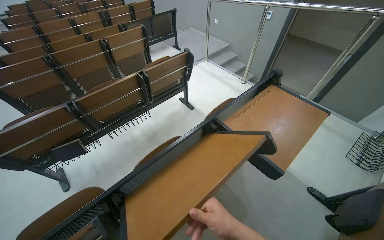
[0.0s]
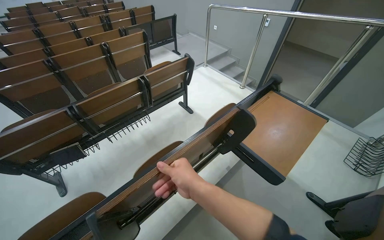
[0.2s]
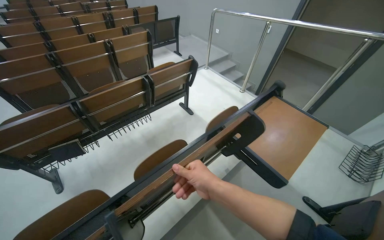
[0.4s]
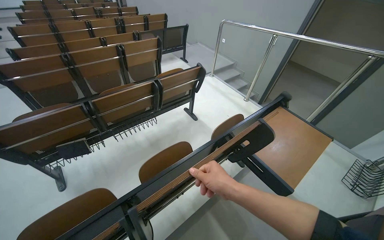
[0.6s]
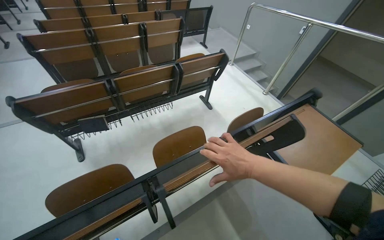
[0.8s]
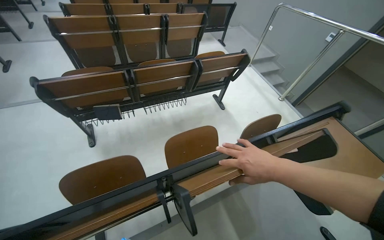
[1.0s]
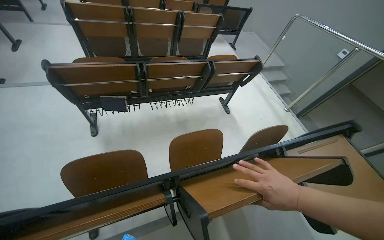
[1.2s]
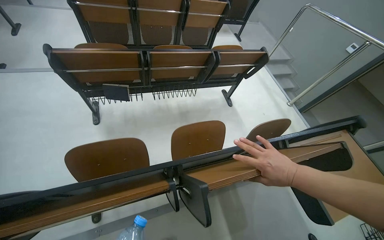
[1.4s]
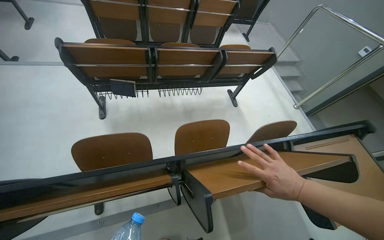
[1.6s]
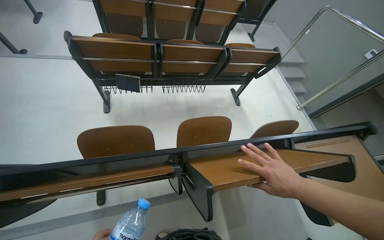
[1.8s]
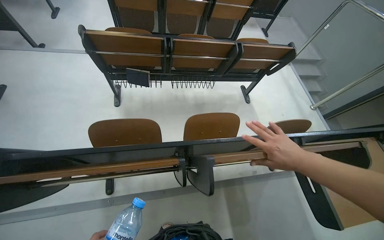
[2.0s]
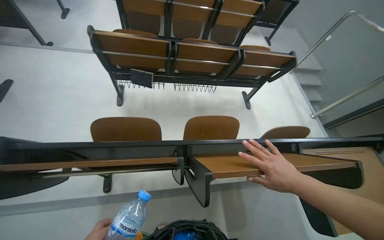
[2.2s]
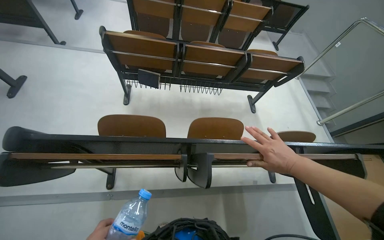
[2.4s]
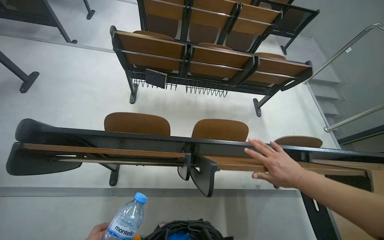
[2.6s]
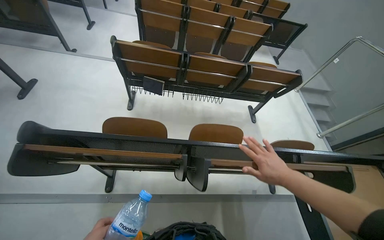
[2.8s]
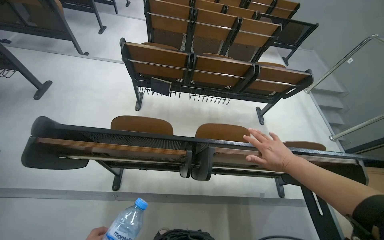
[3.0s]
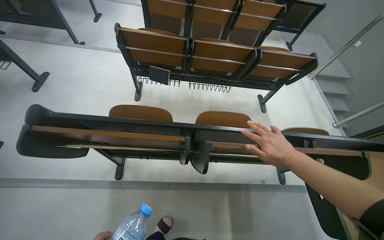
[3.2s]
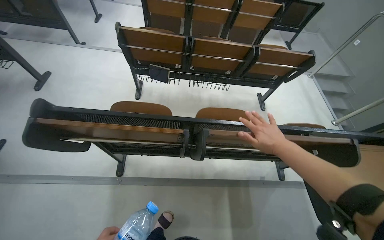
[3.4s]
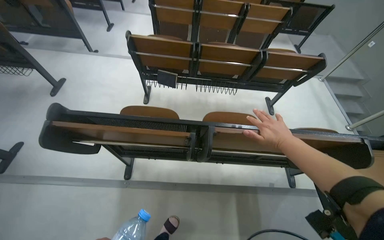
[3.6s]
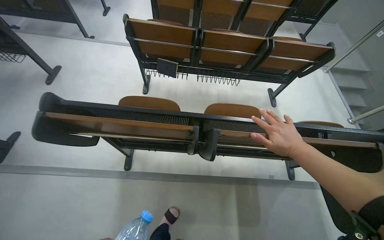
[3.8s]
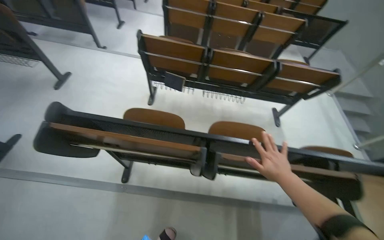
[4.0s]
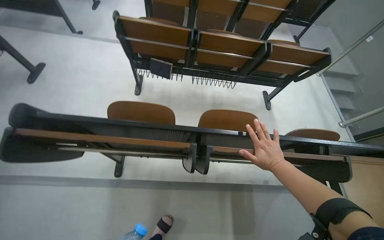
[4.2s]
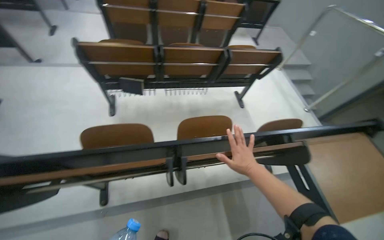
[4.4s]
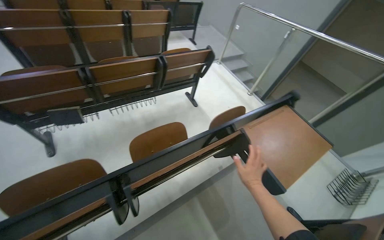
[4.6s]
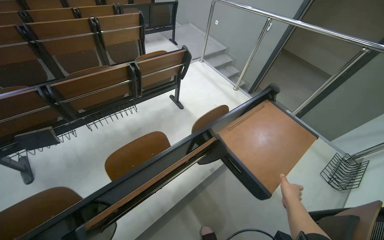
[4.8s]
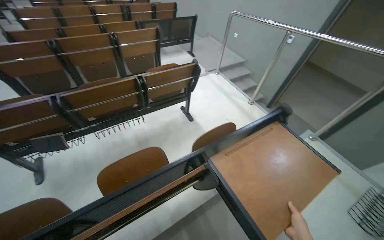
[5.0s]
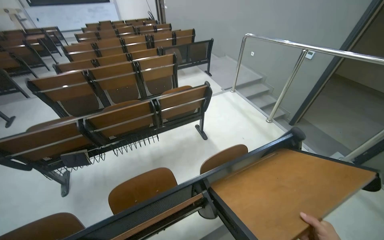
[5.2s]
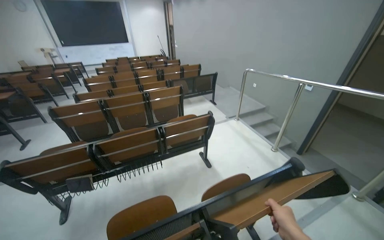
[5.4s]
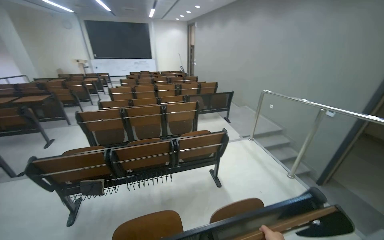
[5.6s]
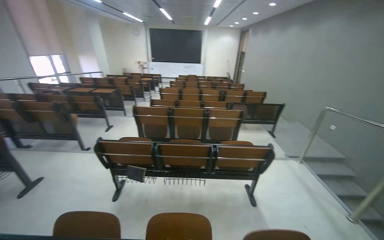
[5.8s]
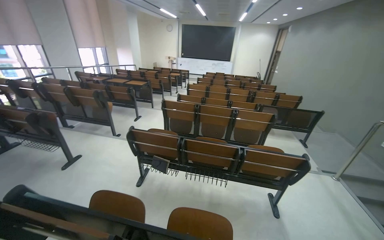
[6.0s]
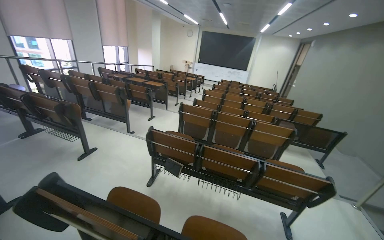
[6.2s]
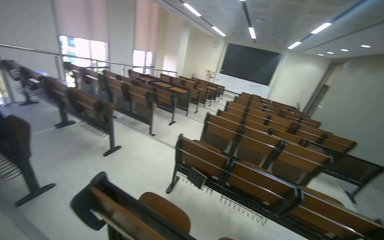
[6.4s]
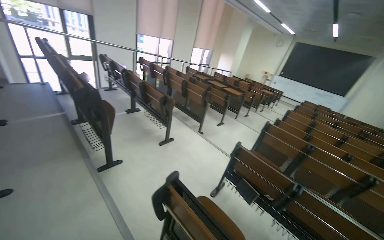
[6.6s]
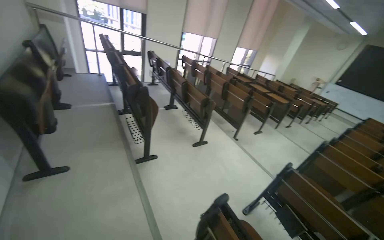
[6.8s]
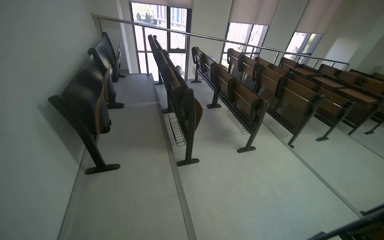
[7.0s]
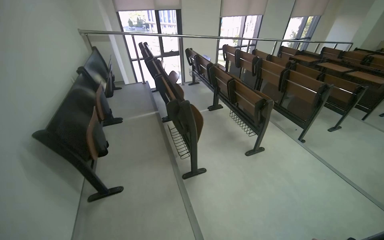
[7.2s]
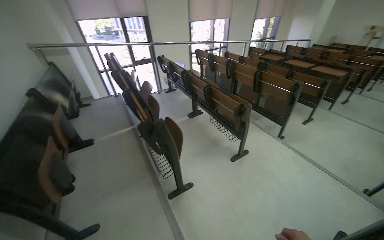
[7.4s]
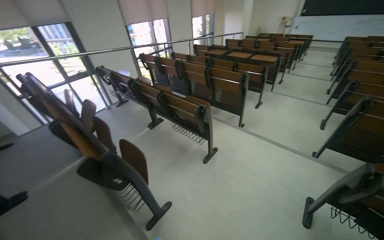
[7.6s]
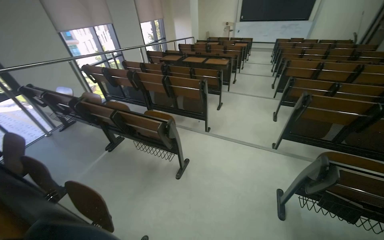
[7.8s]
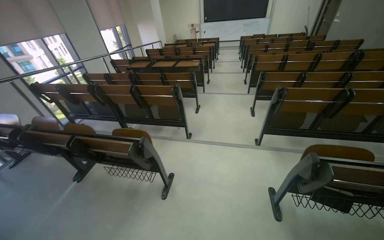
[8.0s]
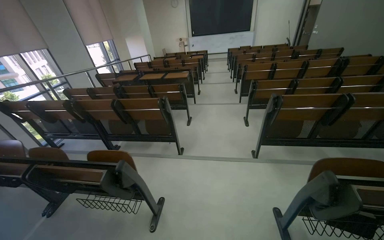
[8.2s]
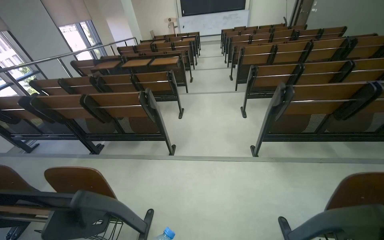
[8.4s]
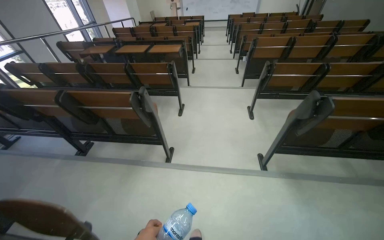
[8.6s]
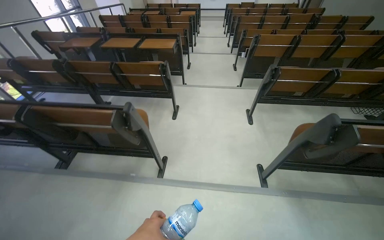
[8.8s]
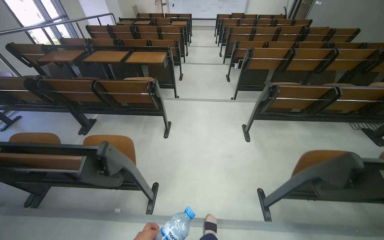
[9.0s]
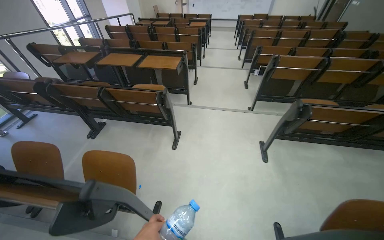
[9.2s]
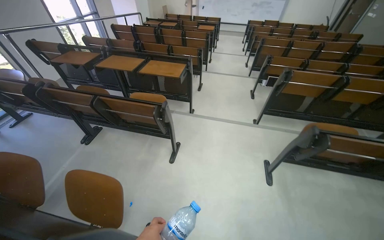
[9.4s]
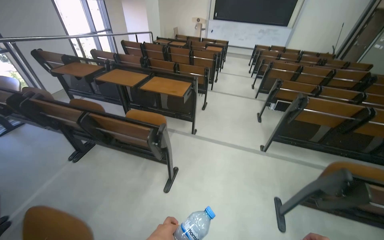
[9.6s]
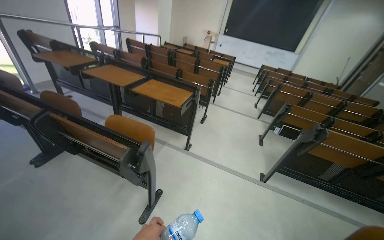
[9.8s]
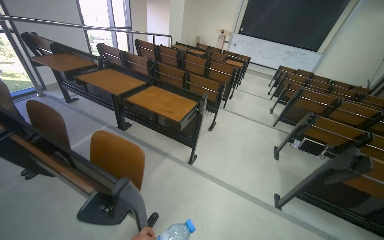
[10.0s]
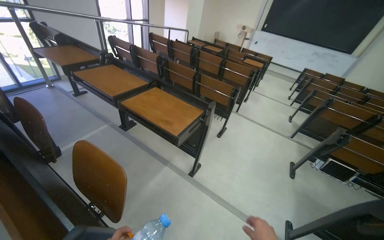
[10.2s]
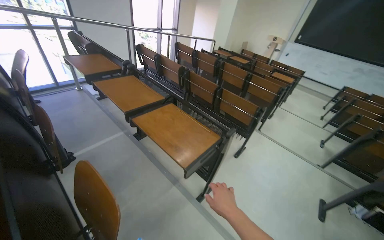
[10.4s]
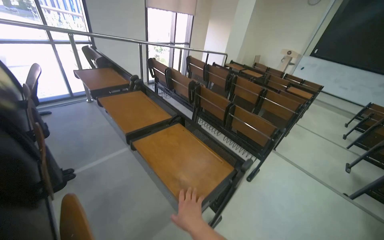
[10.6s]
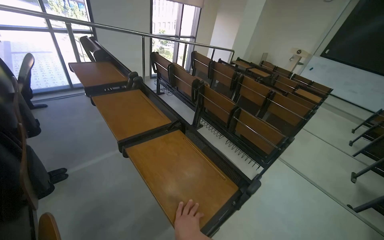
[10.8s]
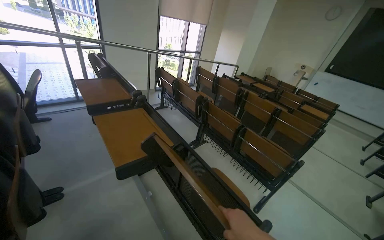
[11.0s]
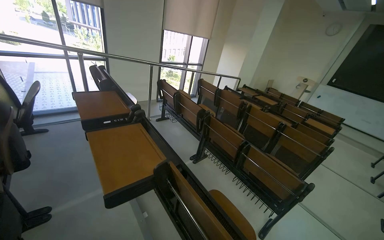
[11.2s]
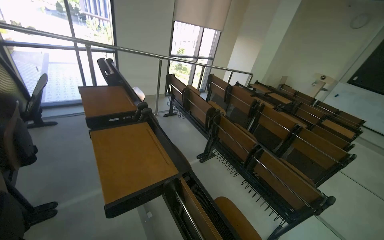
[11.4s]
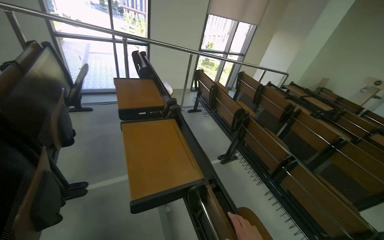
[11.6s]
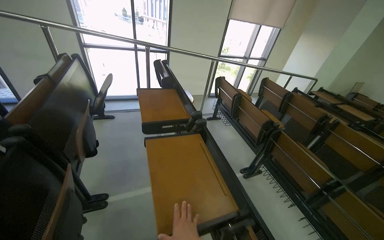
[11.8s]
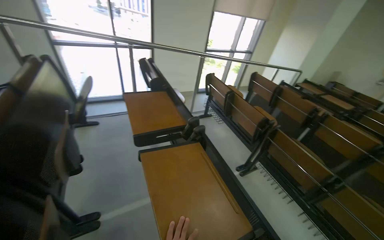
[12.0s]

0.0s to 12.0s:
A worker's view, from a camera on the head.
Job: organizing items.
The whole recording: Folding down lecture hall desks. The worker continues walking through the lecture hall, folding down the desks.
0.0s to 1.6s: The scene turns some 30 degrees clockwise in the picture. The right hand shifts approximately 15 cm up the picture.
4.4s to 6.0s: The view swings about 30 degrees to the left. The camera pitches upward, by roughly 25 degrees.
6.0s to 7.6s: The camera travels approximately 1 m. The view pans to the left by some 35 degrees.
7.6s to 9.0s: The head travels some 1.5 m. The wearer's head swings approximately 40 degrees to the right.
9.0s to 10.4s: The wearer moves some 1.5 m. The wearer's head swings about 40 degrees to the left.
10.4s to 12.0s: The camera travels about 80 cm. The wearer's head swings roughly 20 degrees to the left.

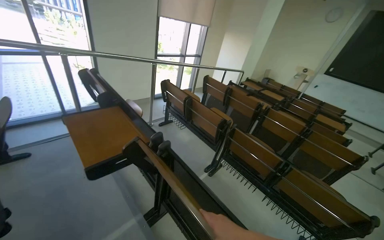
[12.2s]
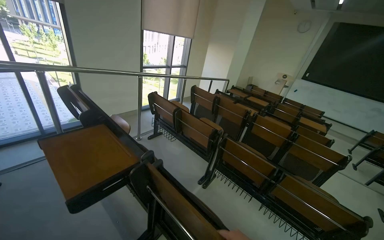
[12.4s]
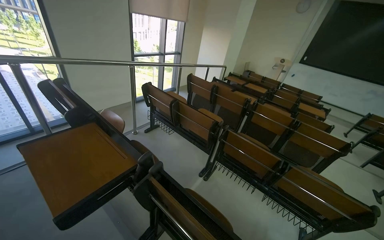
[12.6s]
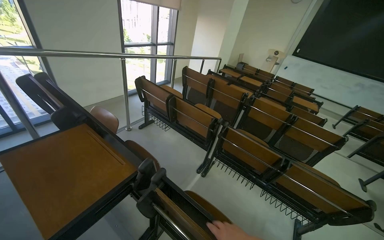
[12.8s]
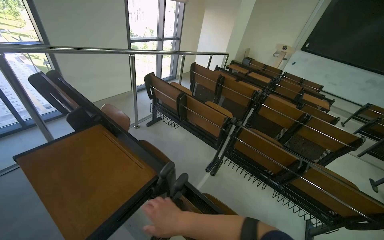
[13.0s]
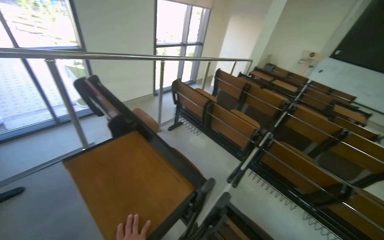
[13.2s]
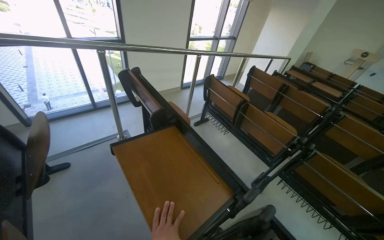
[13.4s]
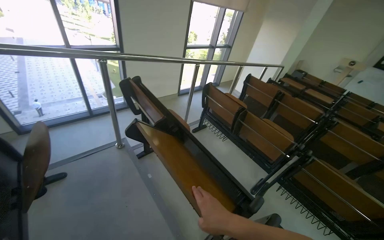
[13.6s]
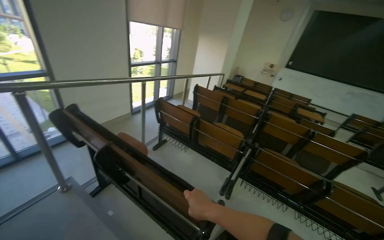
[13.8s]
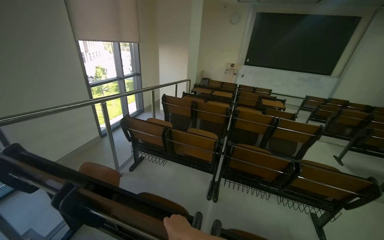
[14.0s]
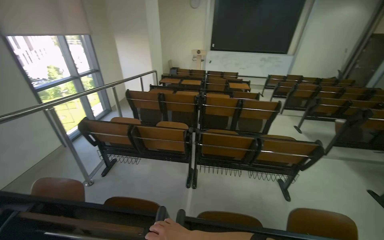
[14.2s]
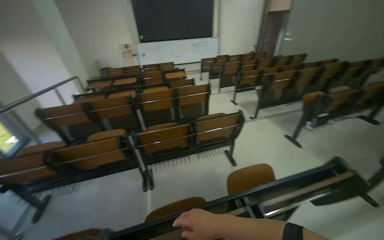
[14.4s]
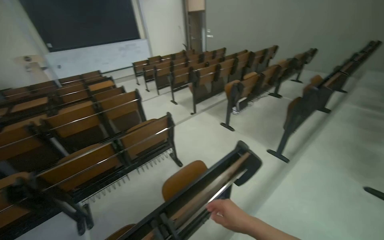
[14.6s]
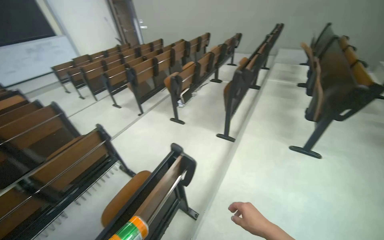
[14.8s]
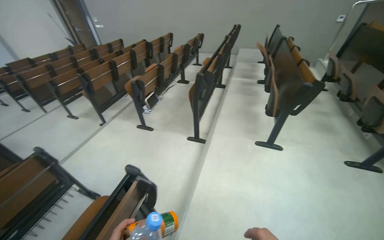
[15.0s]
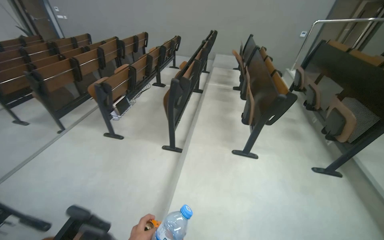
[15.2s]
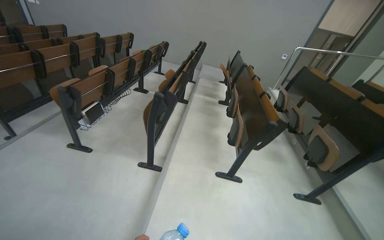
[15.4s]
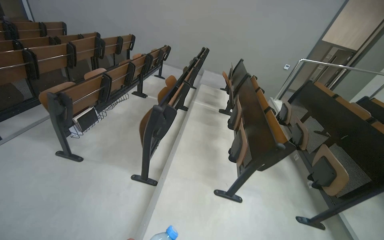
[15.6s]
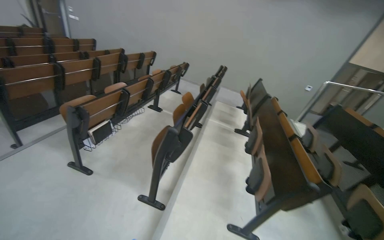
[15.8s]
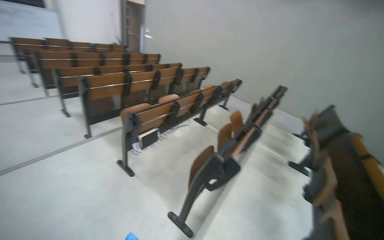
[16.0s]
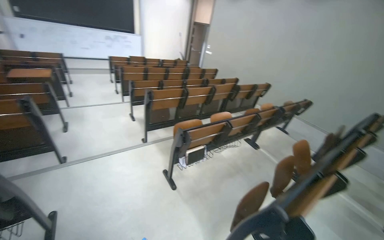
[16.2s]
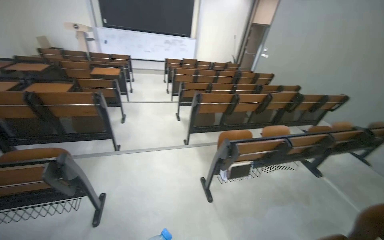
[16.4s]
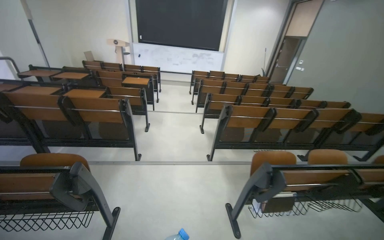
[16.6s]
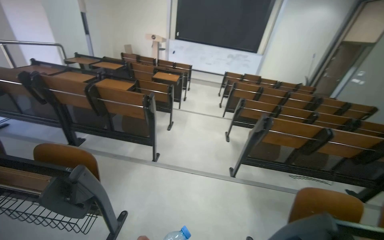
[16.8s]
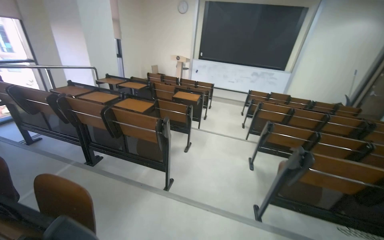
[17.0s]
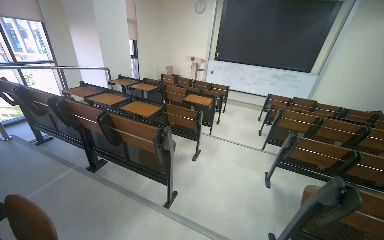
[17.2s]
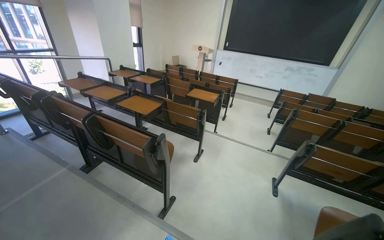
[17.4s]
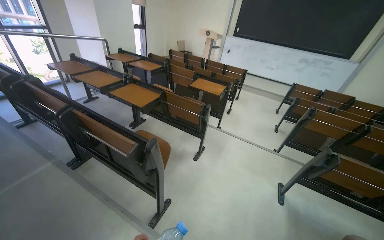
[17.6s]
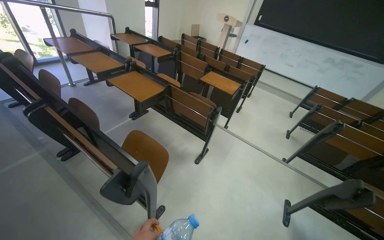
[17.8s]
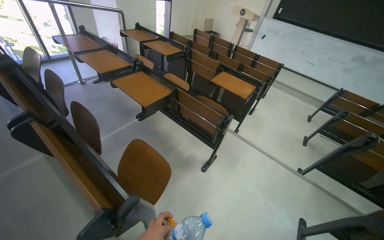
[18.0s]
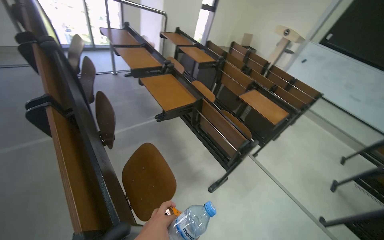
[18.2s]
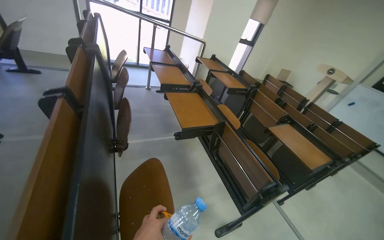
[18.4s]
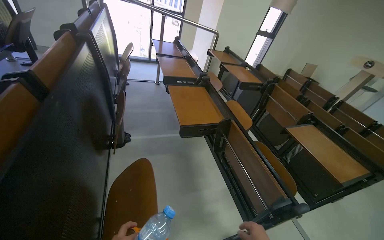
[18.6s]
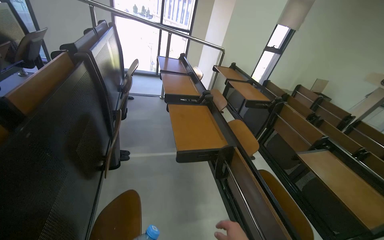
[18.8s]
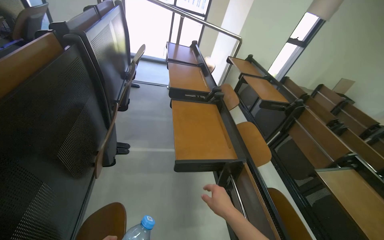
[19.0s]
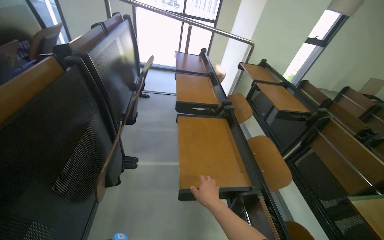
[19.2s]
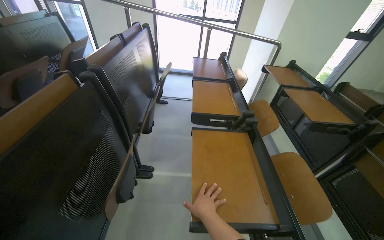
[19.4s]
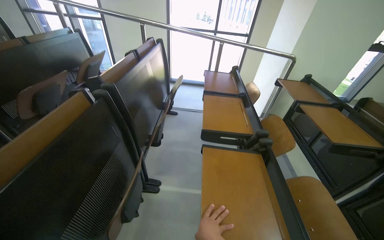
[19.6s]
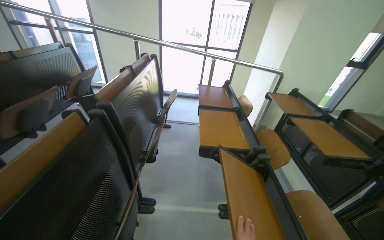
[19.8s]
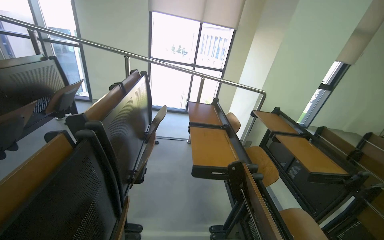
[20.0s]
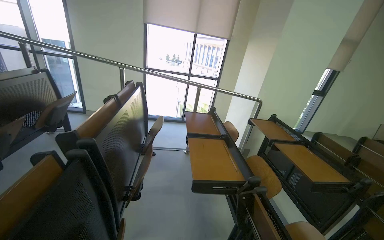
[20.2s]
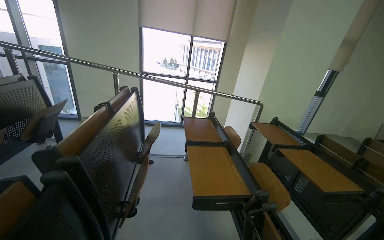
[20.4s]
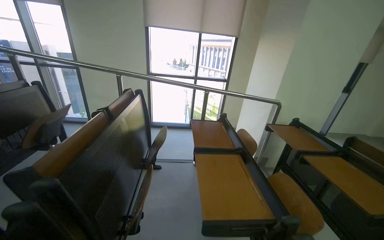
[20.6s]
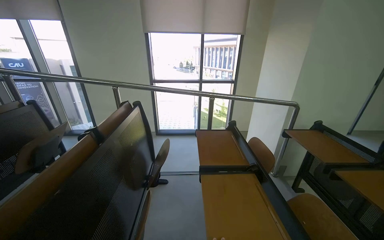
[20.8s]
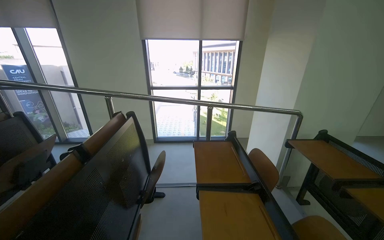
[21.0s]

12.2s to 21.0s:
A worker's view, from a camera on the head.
Job: organizing items.
The whole recording: Folding down lecture hall desks. The worker continues walking through the lecture hall, folding down the desks.
12.2s to 13.6s: The head travels roughly 60 cm.
13.6s to 15.2s: The wearer moves some 1 m. The head turns to the right by about 130 degrees.
15.2s to 16.6s: The wearer moves about 90 cm. The head rotates about 70 degrees to the left. The camera pitches upward, by approximately 25 degrees.
16.6s to 18.0s: The camera is carried approximately 1.5 m. The wearer's head swings about 45 degrees to the left.
18.0s to 19.6s: The wearer moves some 90 cm. The wearer's head swings roughly 55 degrees to the left. The view tips upward by about 15 degrees.
19.6s to 21.0s: The camera is carried some 60 cm. The view tips upward by approximately 15 degrees.
